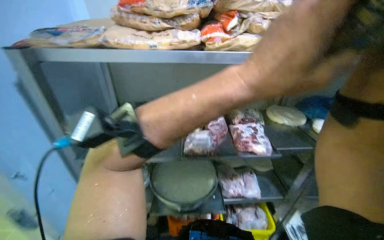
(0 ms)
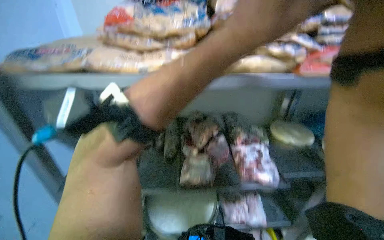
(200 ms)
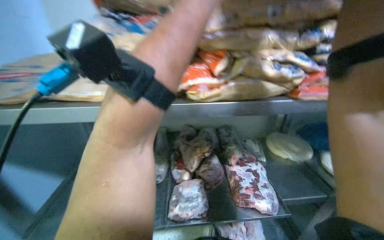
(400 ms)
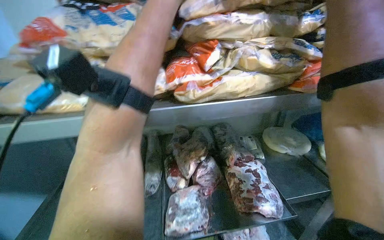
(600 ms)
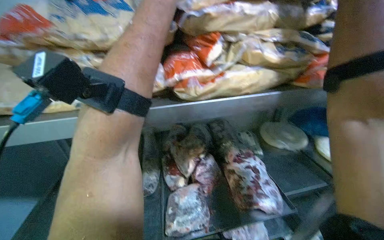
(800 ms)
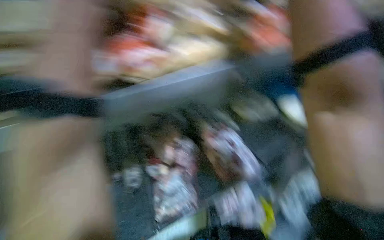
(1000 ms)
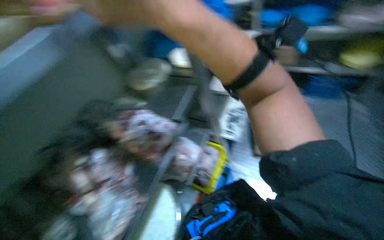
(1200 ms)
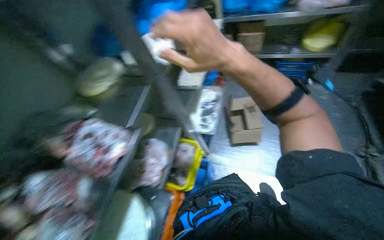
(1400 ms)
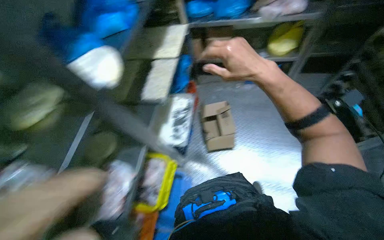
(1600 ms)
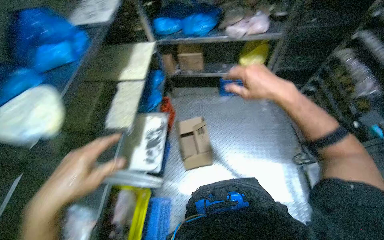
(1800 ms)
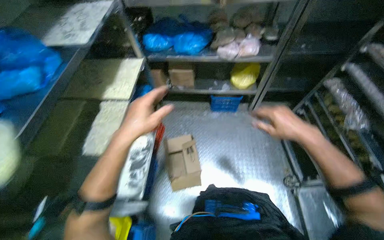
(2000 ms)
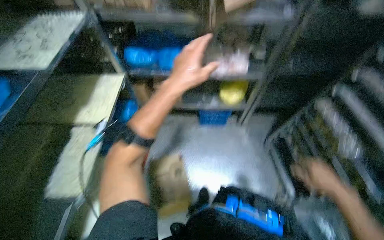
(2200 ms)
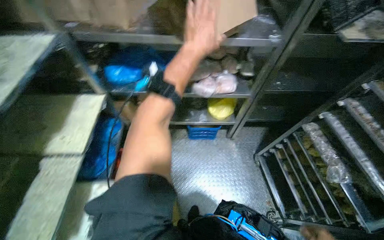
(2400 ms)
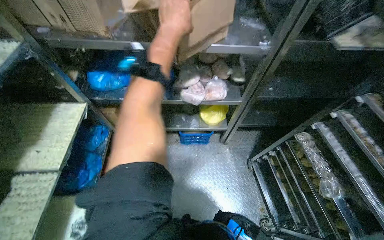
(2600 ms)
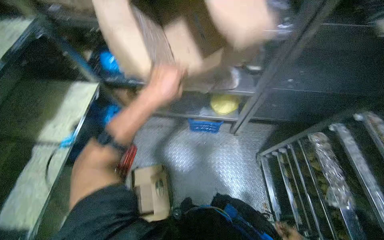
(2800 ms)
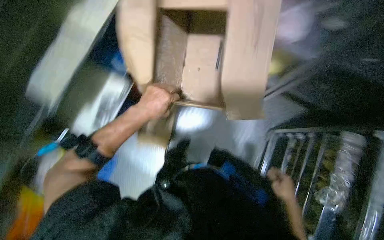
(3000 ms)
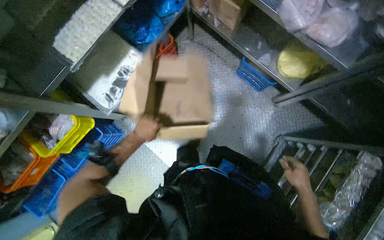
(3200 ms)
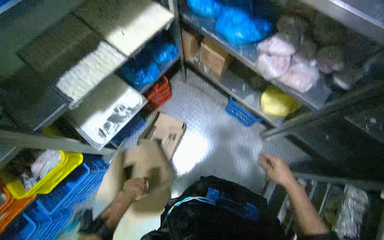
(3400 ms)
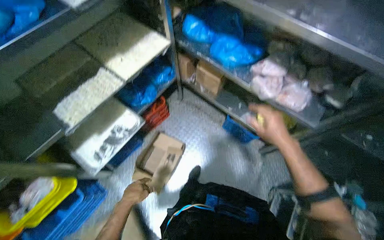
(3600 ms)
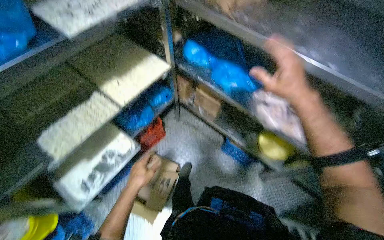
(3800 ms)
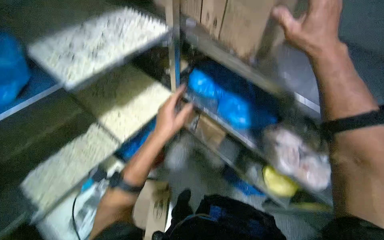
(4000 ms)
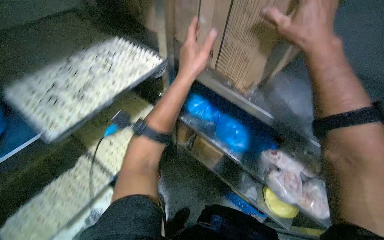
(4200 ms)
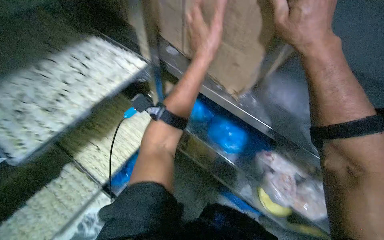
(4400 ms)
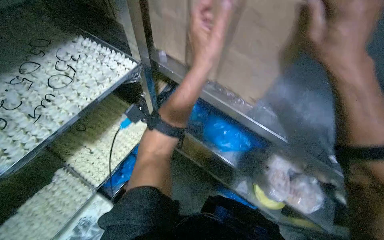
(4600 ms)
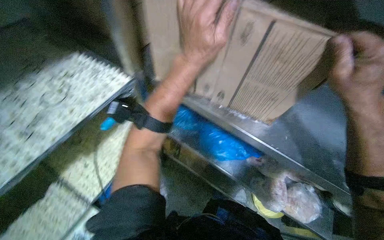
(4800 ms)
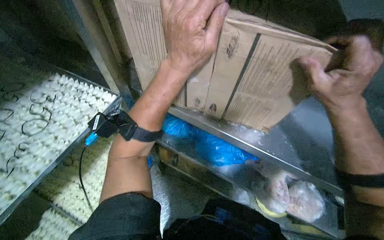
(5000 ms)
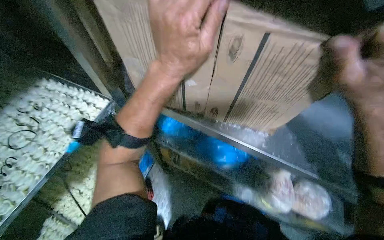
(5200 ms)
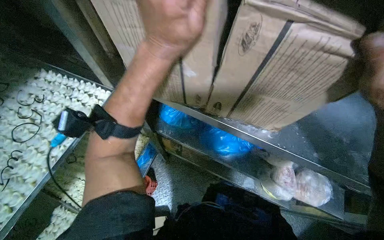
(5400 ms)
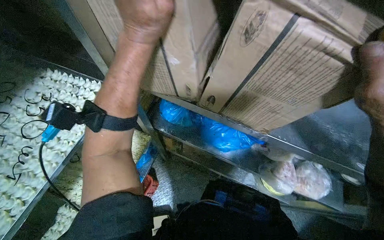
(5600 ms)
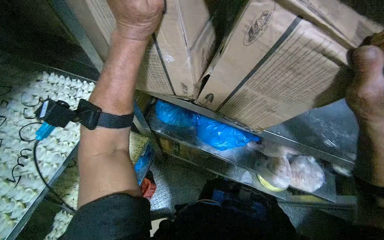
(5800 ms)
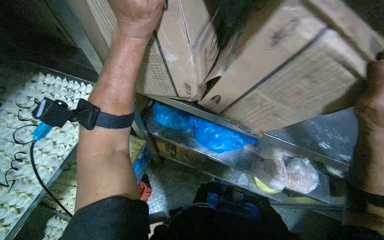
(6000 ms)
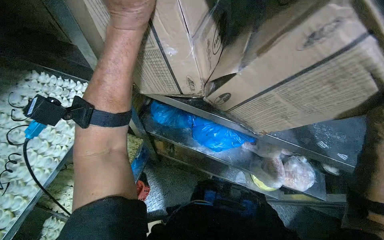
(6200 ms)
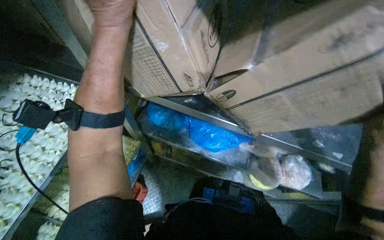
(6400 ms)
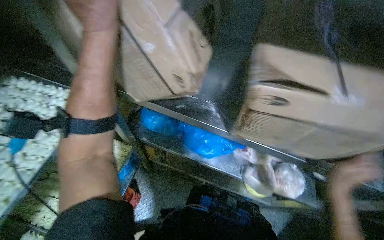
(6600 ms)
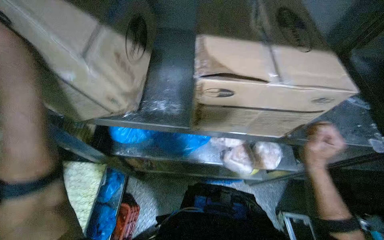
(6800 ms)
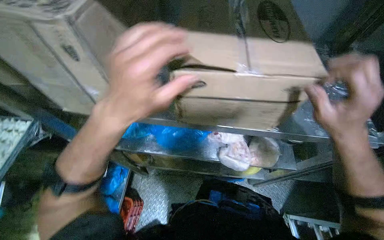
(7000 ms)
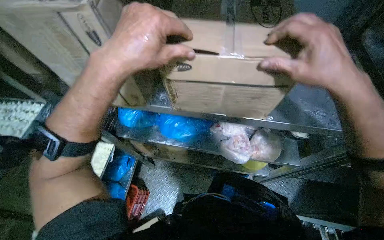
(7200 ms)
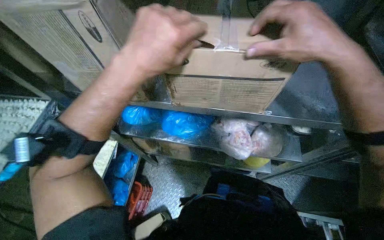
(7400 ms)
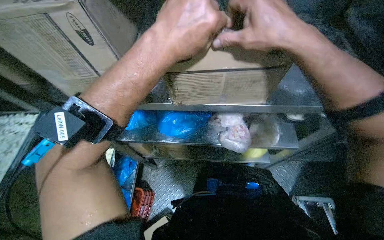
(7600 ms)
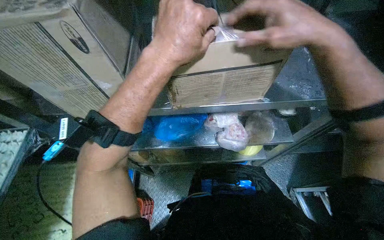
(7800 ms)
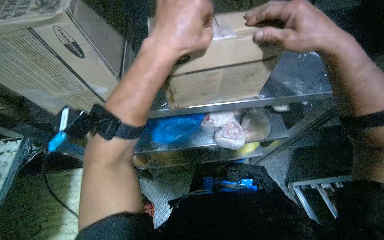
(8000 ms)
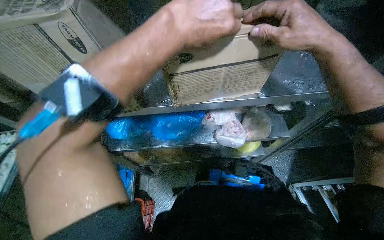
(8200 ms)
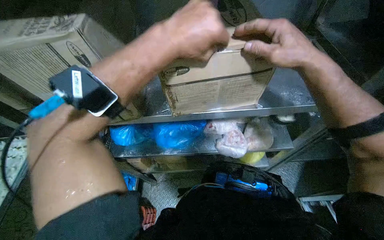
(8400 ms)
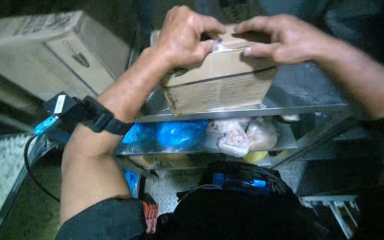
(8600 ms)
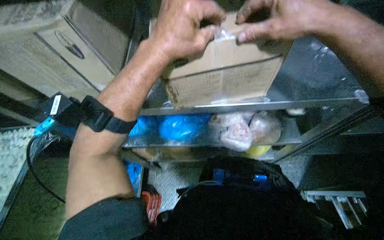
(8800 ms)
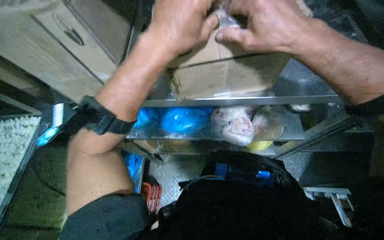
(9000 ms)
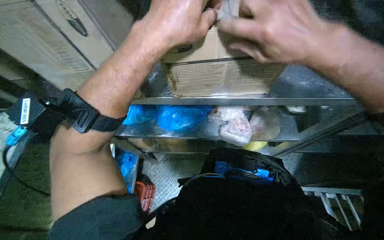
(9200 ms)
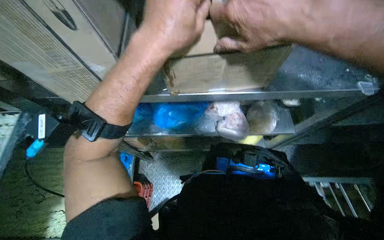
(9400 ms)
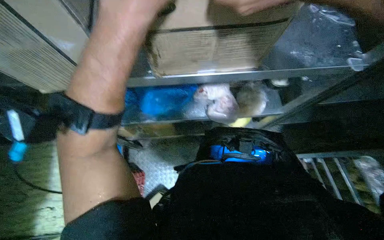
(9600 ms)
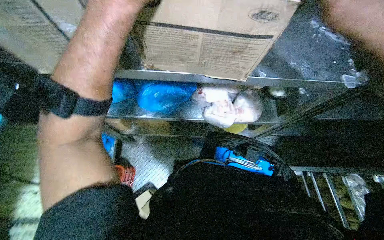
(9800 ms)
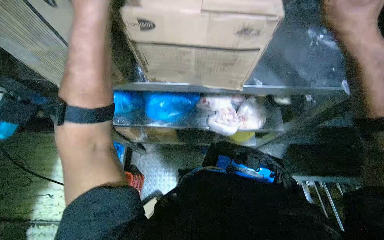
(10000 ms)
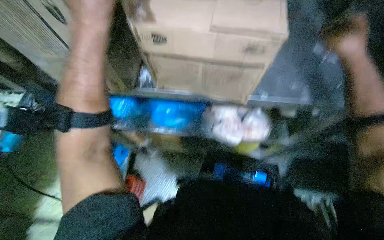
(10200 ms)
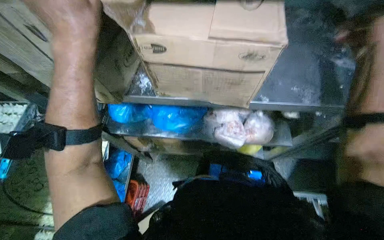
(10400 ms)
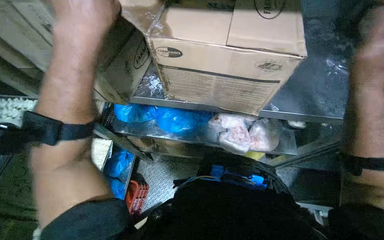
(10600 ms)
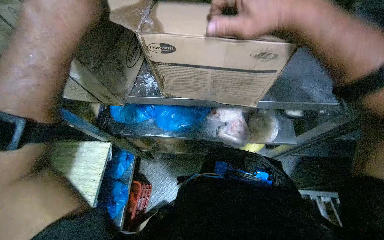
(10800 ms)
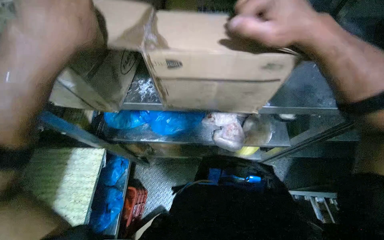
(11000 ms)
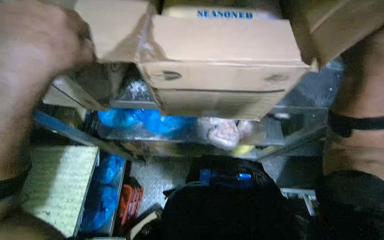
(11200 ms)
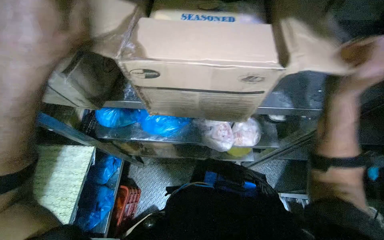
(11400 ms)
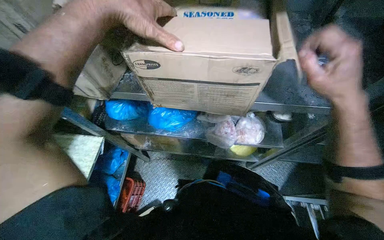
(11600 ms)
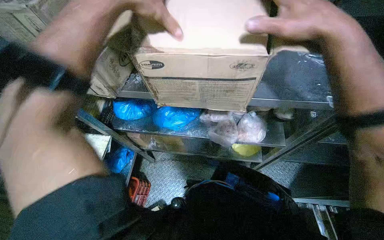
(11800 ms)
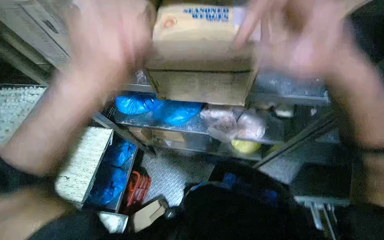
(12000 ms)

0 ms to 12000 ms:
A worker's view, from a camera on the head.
Job: preparing food.
The whole recording: Stocking frozen food onto shelves. The worker unloads bags of frozen food from cardboard boxes and places them onto metal shelves.
0 ms to 1600 ms: The camera is carried approximately 40 cm. The wearer's head swings about 40 degrees to the right.
1600 ms to 3000 ms: The head travels roughly 80 cm. The view tips downward by about 15 degrees.
3000 ms to 4400 ms: The wearer moves roughly 50 cm. The view tilts some 20 degrees upward.
6000 ms to 7600 ms: The left hand goes to the left and returns, some 5 cm each way.
7600 ms to 9000 ms: The hands stay close to where they were, moving slightly.
9000 ms to 10400 ms: The left hand heads to the left, covering some 20 cm.
10400 ms to 12000 ms: The left hand shifts roughly 15 cm down the picture.

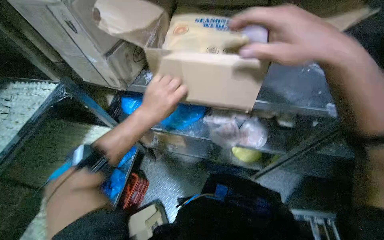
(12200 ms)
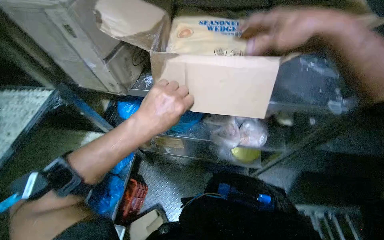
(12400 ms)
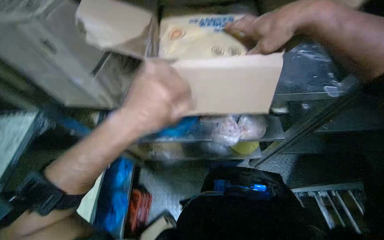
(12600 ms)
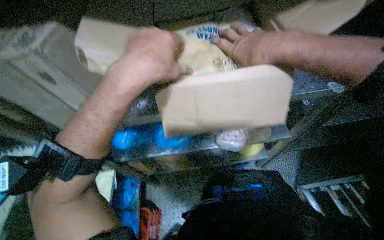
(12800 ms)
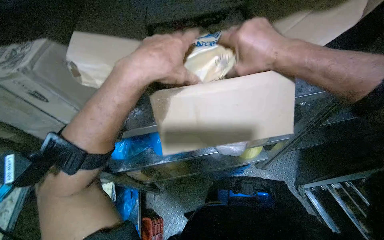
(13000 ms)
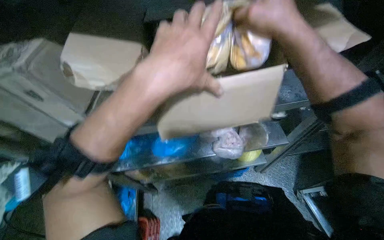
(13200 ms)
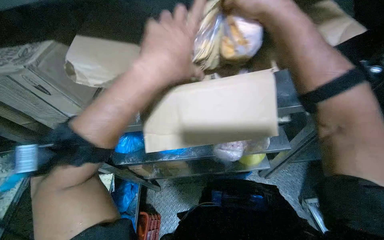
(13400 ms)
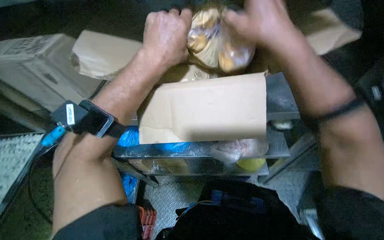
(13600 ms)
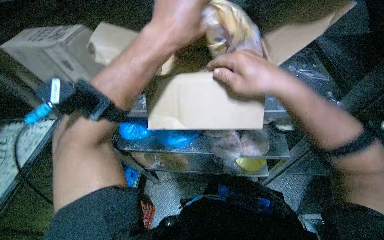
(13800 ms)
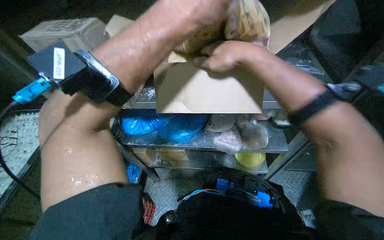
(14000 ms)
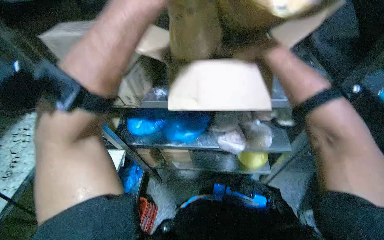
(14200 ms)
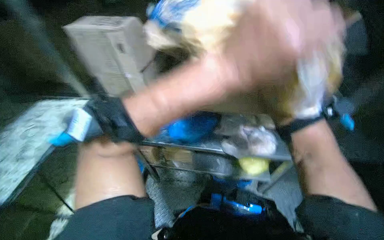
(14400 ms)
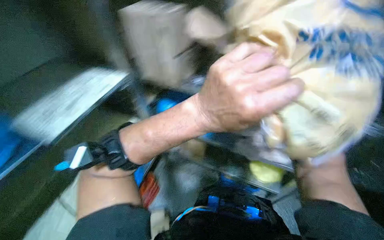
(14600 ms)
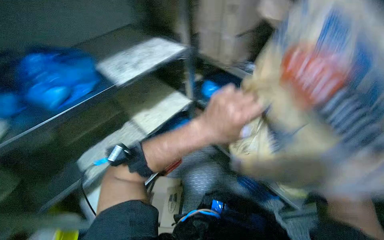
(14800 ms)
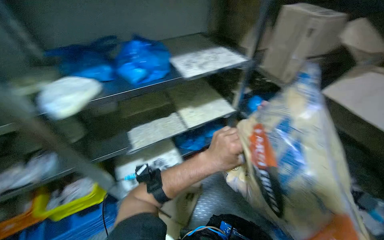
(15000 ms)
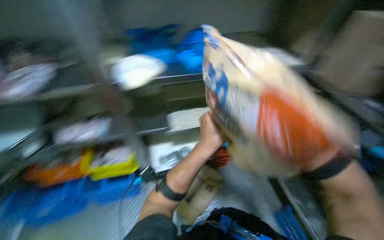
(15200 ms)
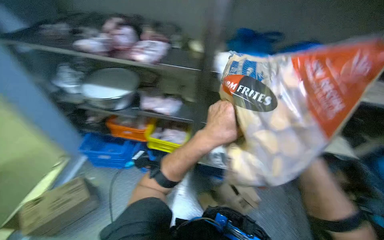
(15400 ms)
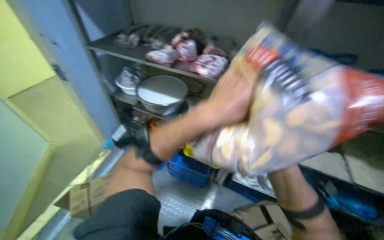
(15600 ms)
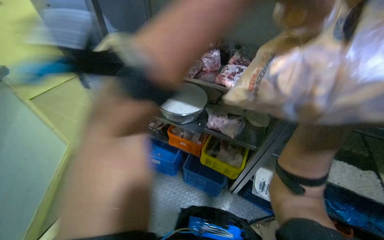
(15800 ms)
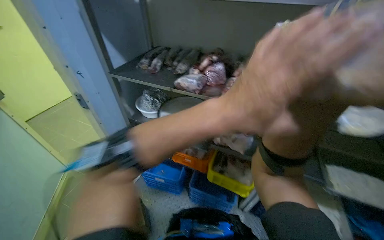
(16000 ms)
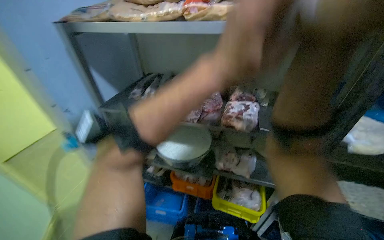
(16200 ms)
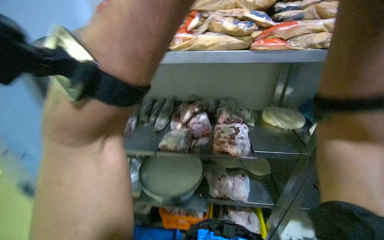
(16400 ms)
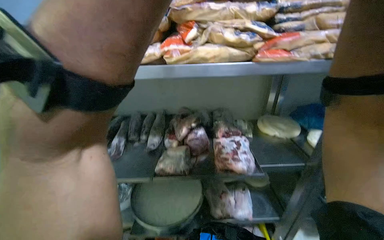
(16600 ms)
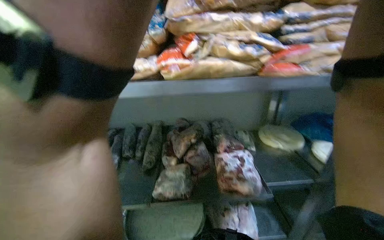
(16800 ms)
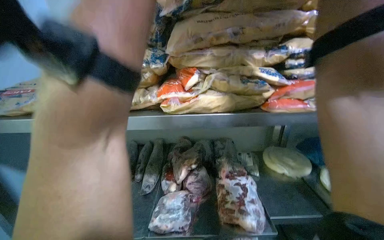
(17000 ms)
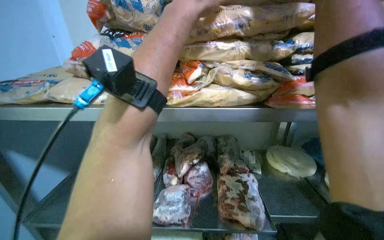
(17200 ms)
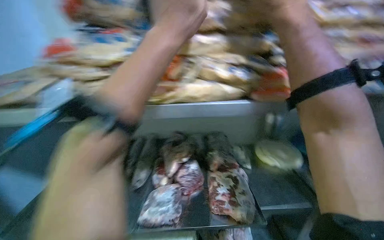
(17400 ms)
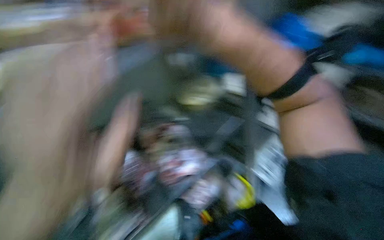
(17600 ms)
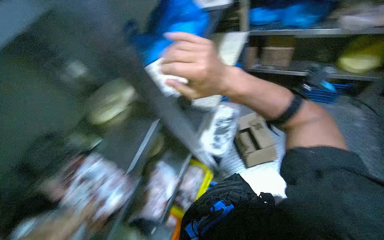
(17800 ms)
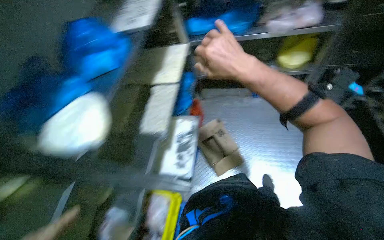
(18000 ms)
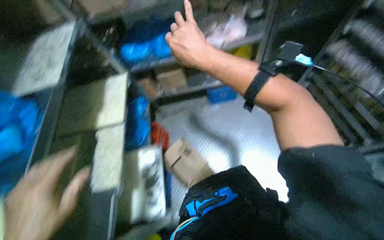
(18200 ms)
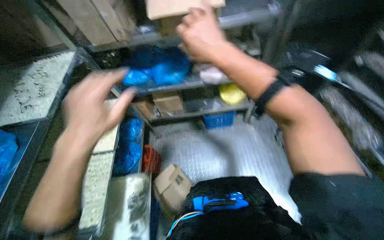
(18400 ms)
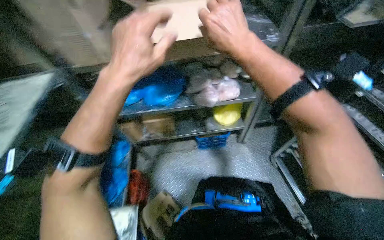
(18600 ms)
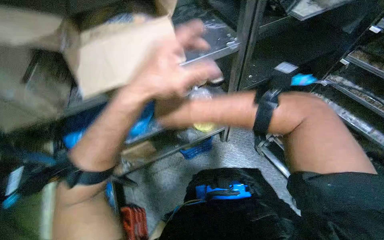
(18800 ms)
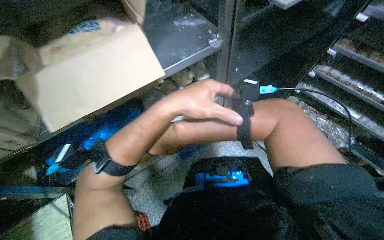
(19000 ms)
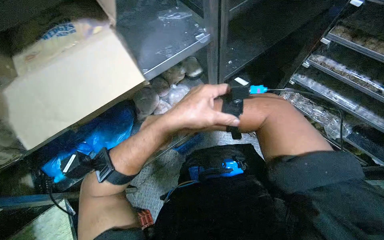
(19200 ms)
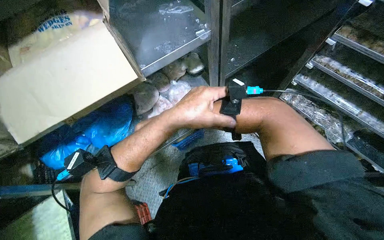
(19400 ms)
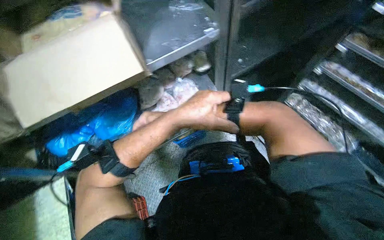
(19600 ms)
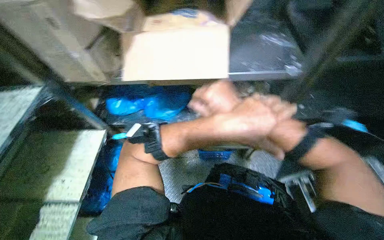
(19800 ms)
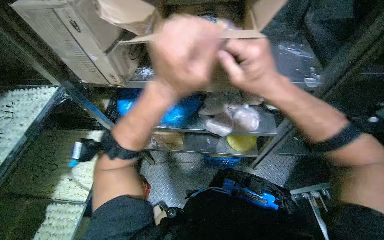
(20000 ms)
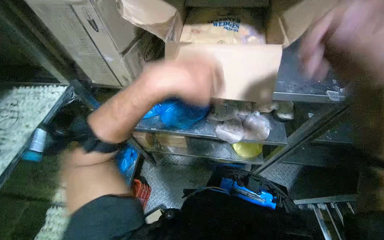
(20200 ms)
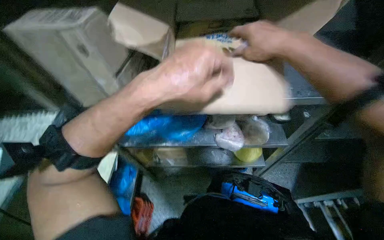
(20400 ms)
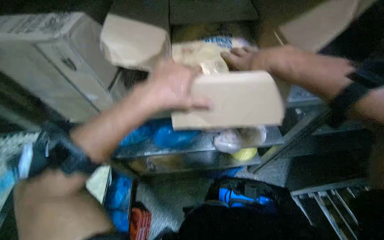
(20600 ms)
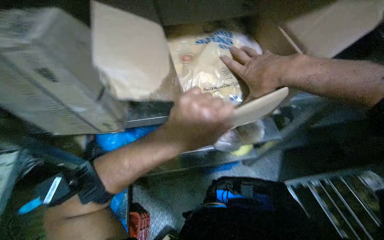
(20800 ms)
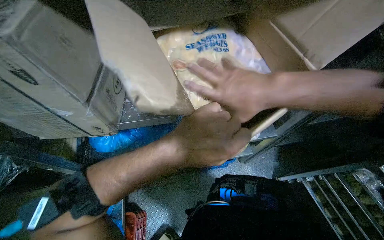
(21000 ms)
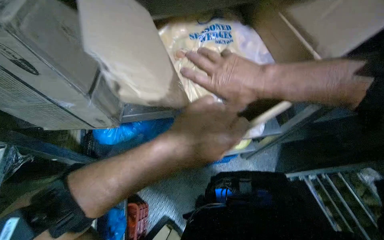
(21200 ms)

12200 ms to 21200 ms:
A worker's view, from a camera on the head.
Job: preparing food.
The whole recording: Stocking frozen food onto shelves. The worker unloads bags of frozen food from cardboard boxes and places them onto metal shelves.
12200 ms to 13800 ms: The left hand shifts approximately 25 cm up the picture and nearer to the camera.
13800 ms to 15200 ms: The head turns to the left by about 40 degrees.
15200 ms to 16600 ms: The camera pitches upward, by approximately 35 degrees.
16600 ms to 18200 ms: The wearer moves some 50 cm. The wearer's head swings approximately 75 degrees to the right.
18200 ms to 19800 ms: The head turns to the right by approximately 20 degrees.
19800 ms to 21200 ms: The left hand travels to the left by roughly 25 cm.
